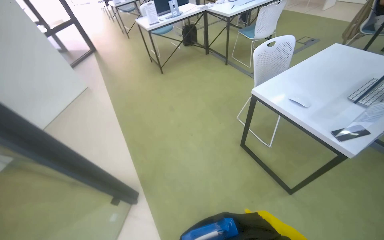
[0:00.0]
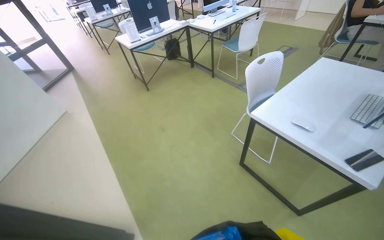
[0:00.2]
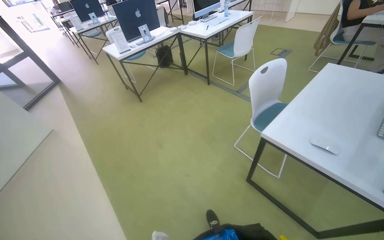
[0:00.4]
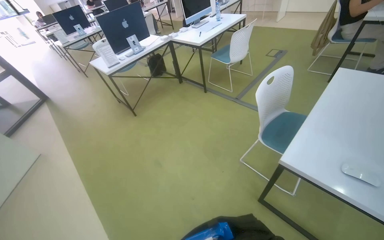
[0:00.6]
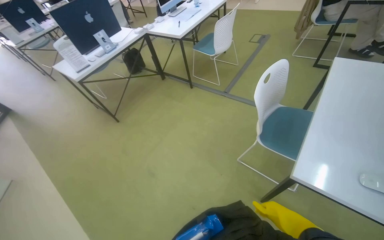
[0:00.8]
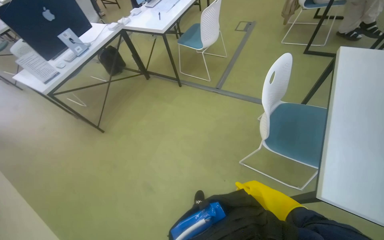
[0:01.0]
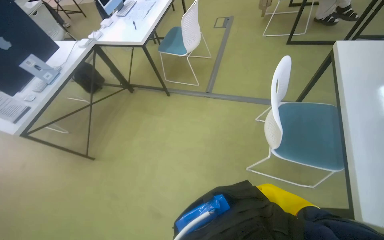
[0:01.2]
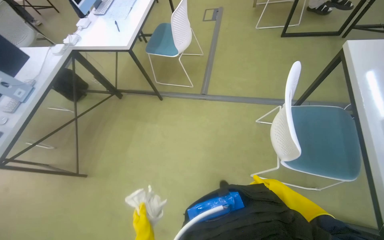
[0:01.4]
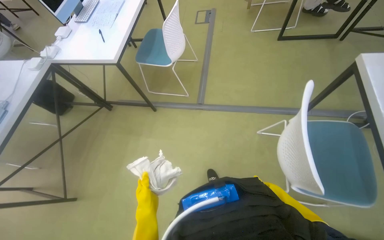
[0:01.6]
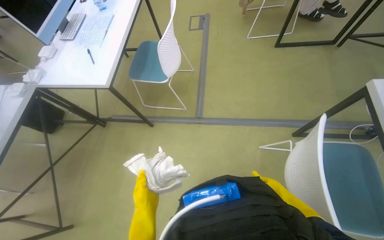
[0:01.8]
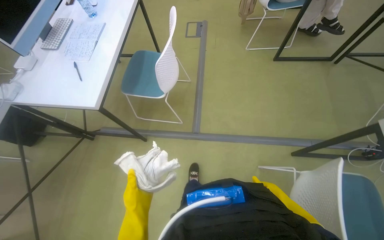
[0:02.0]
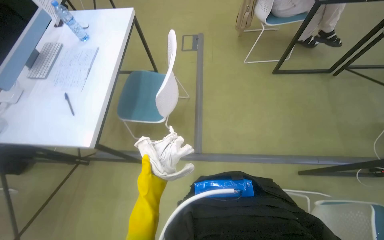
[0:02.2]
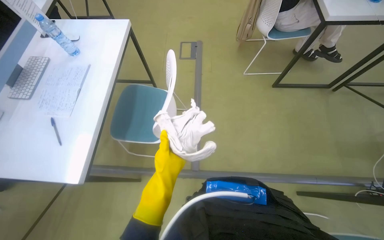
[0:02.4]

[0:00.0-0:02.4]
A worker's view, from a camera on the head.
Job: wiping surfaces.
The whole recording: Cleaning various surfaces. The worker washes the cloth in a bucket, then wipes the window frames and glass with the white cloth.
0:00.0 to 0:01.2: The wearer moves some 1 m. The wearer looks roughly 40 degrees further to the right.
0:01.2 to 0:02.4: The camera travels approximately 1 m.

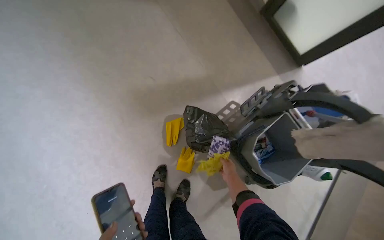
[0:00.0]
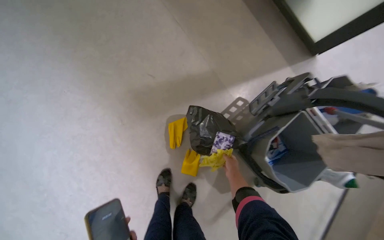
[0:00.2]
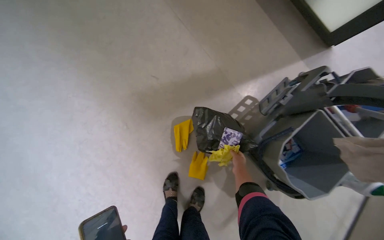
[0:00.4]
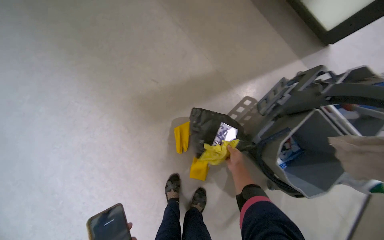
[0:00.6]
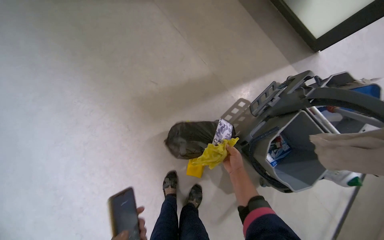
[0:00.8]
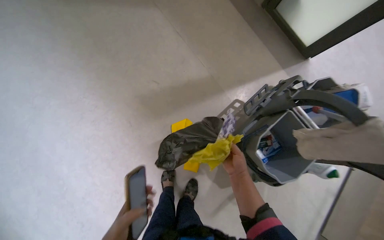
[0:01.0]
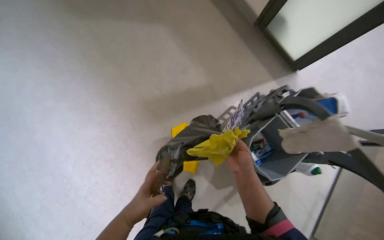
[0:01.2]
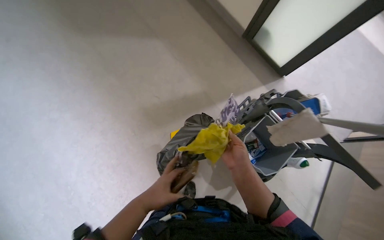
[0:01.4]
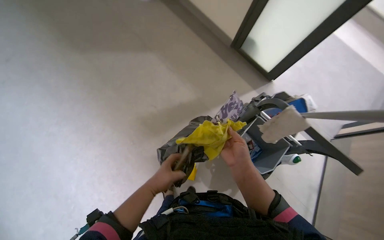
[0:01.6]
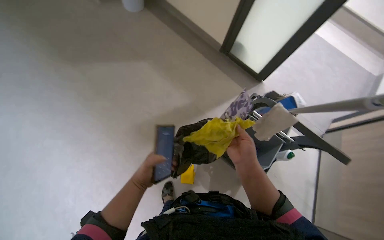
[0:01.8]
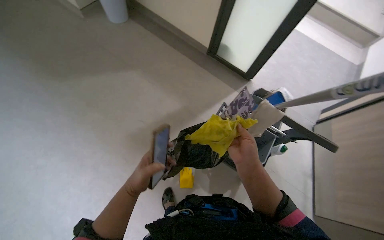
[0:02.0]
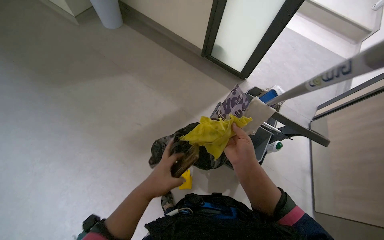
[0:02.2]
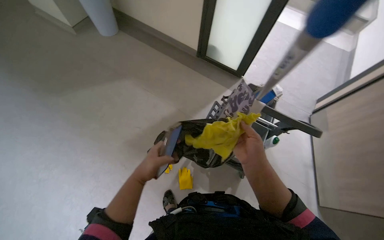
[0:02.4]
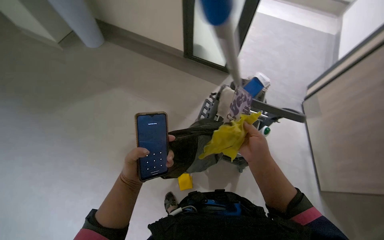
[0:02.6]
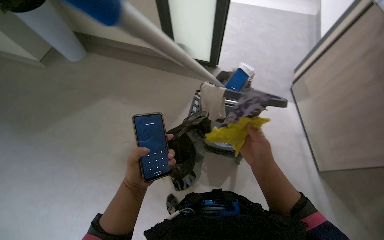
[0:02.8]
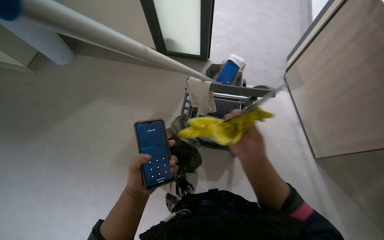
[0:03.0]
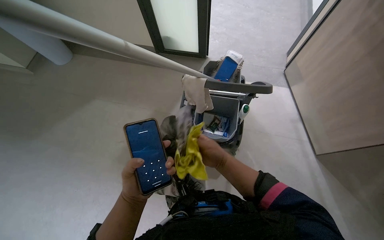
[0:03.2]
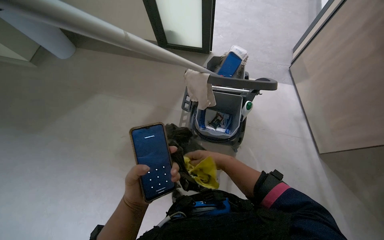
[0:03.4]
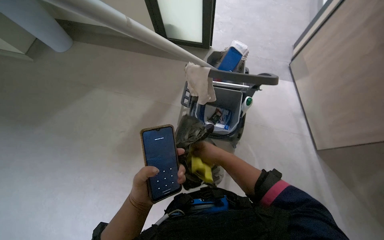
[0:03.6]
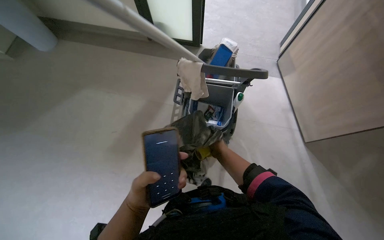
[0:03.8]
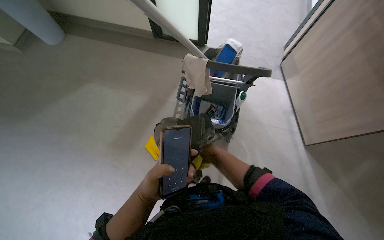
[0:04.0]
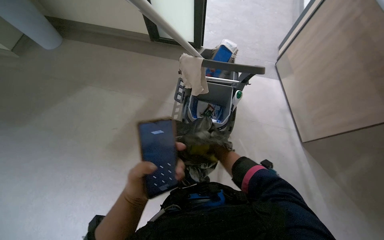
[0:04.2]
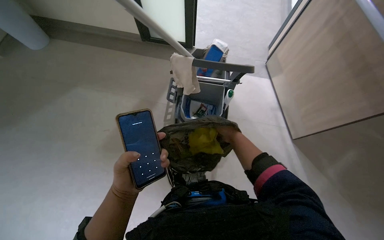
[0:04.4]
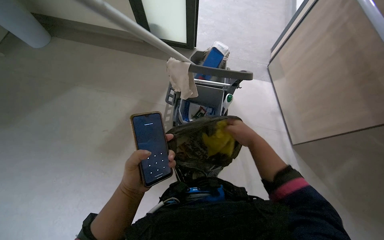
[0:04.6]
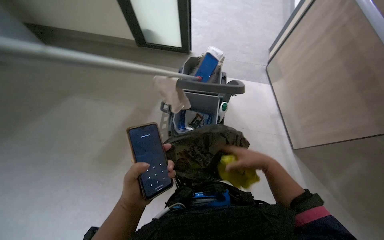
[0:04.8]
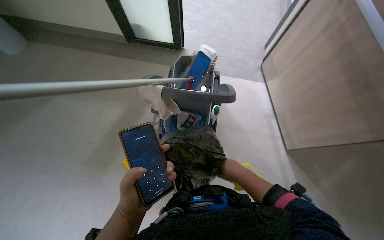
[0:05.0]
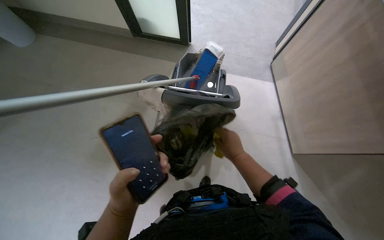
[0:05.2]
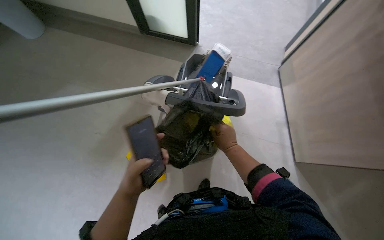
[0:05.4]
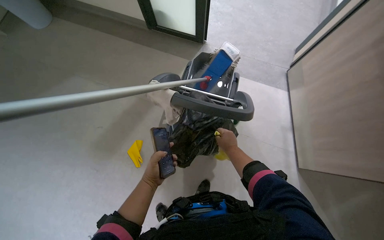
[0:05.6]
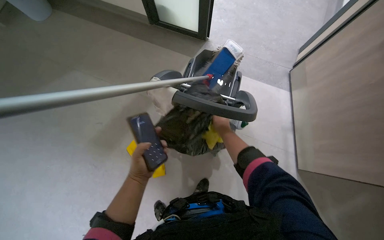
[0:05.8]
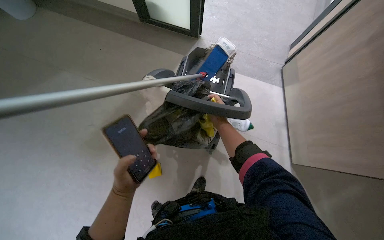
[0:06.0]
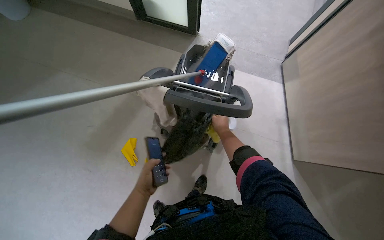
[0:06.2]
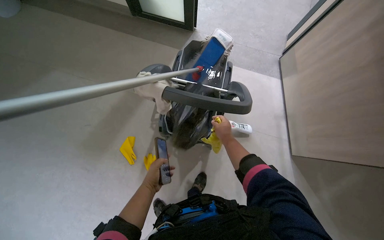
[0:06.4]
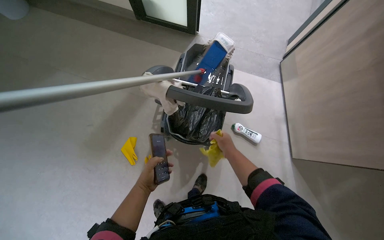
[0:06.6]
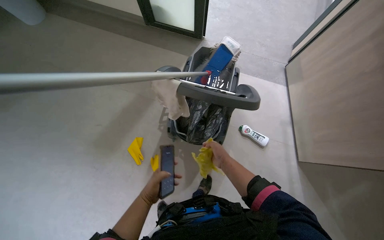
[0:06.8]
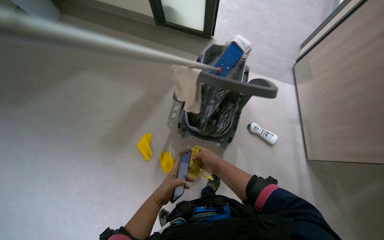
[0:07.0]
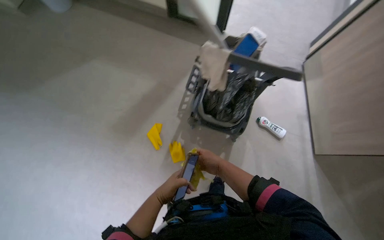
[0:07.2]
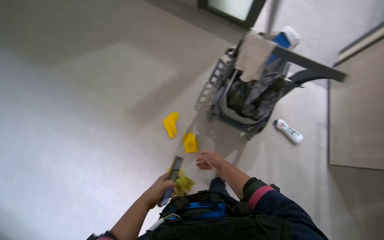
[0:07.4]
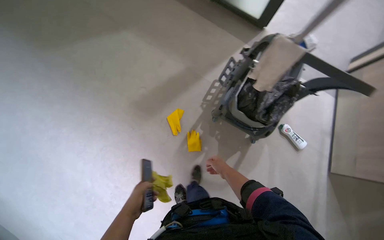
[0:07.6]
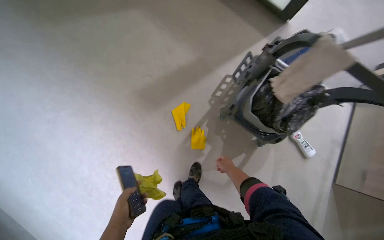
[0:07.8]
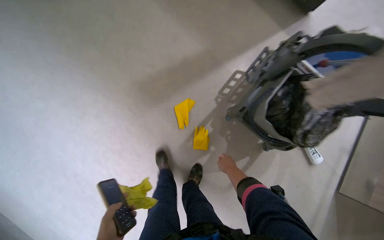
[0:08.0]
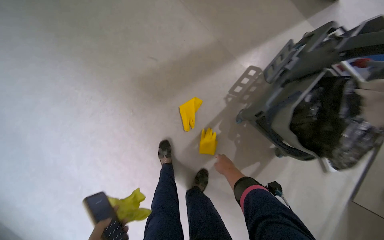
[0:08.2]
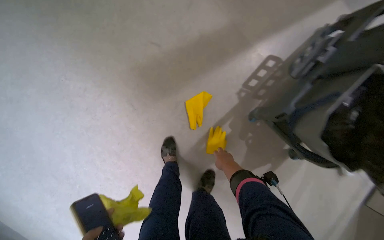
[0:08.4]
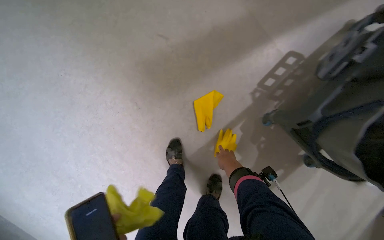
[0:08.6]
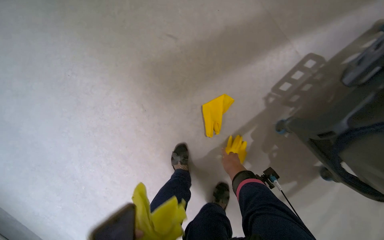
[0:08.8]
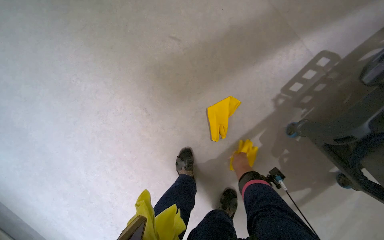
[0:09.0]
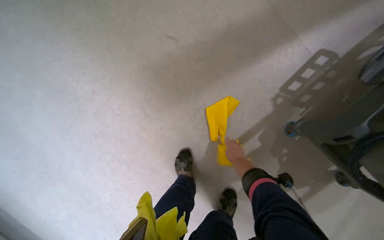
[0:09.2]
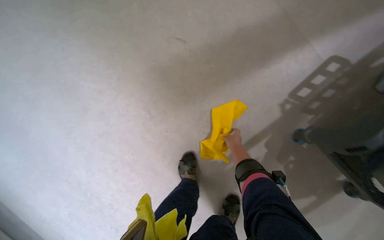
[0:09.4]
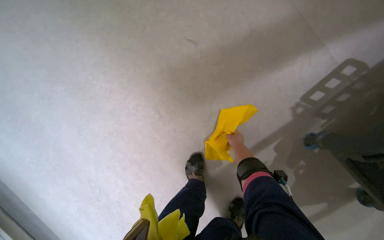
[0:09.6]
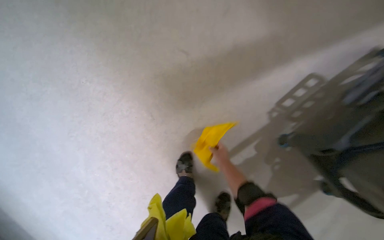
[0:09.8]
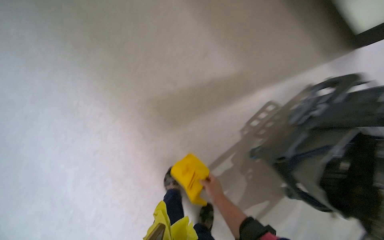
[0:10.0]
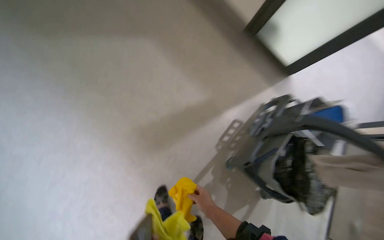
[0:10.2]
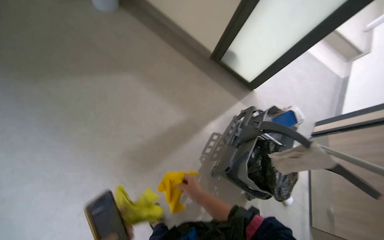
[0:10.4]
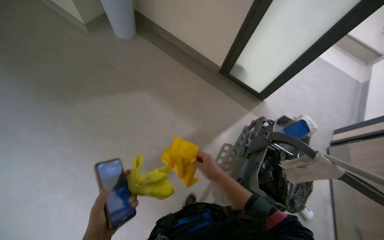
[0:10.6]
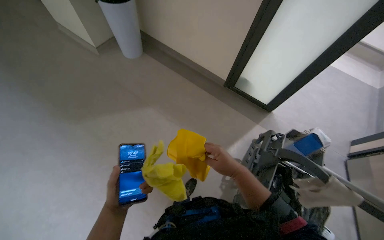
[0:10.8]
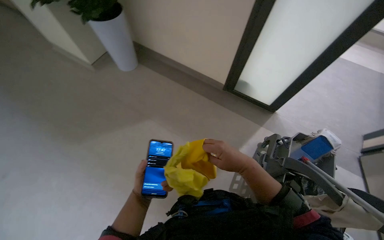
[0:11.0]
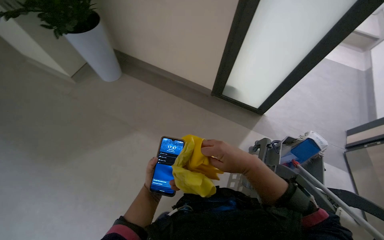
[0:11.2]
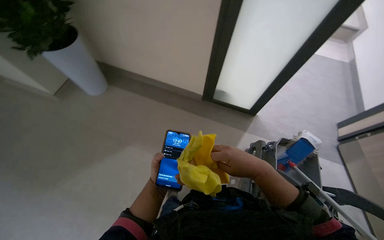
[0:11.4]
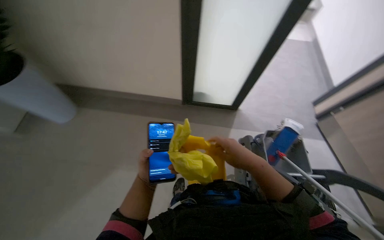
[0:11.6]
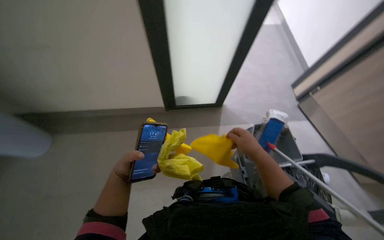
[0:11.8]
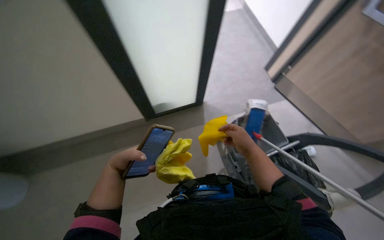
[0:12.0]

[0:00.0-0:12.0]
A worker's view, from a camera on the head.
Job: preparing cleaning supplies.
The whole recording: Preparing cleaning supplies. The worker puts on gloves, prepares the mop, and pours cleaning solution into the bucket.
0:00.0 to 0:01.6: The right hand heads nearer to the camera, covering about 40 cm.
0:01.6 to 0:03.0: The scene turns approximately 35 degrees counterclockwise in the picture. The left hand heads nearer to the camera, covering about 15 cm.
0:03.0 to 0:04.4: The right hand goes nearer and farther, roughly 25 cm each way, reversing 3 times.
0:04.4 to 0:06.0: The right hand heads farther from the camera, covering about 25 cm, while the left hand reaches about 25 cm farther from the camera, then returns.
0:06.0 to 0:07.6: The camera travels roughly 40 cm.
0:07.6 to 0:09.0: The camera is carried some 70 cm. The view tilts some 20 degrees downward.
0:09.0 to 0:10.4: The camera is carried about 60 cm. The wearer looks roughly 25 degrees further to the right. The view tilts some 25 degrees upward.
0:10.4 to 0:12.0: The wearer moves approximately 60 cm. The wearer's head swings about 50 degrees to the right.

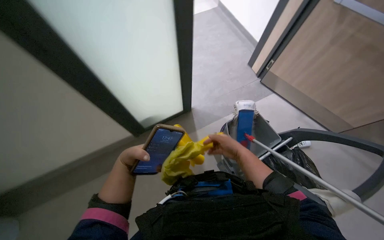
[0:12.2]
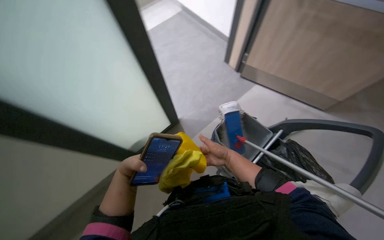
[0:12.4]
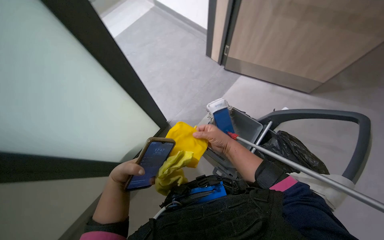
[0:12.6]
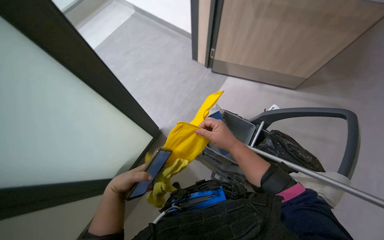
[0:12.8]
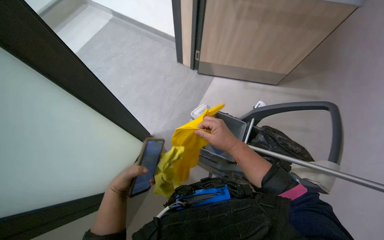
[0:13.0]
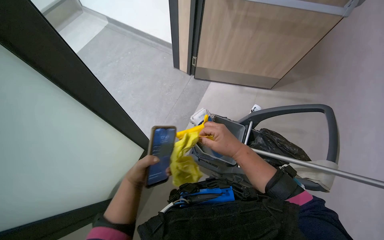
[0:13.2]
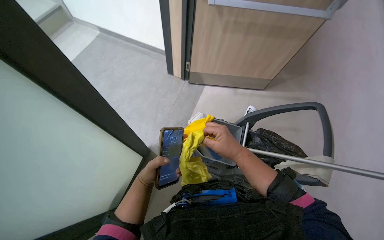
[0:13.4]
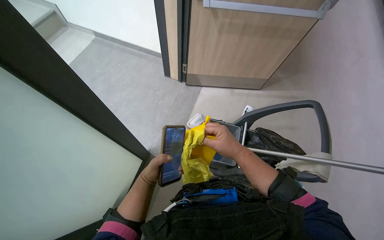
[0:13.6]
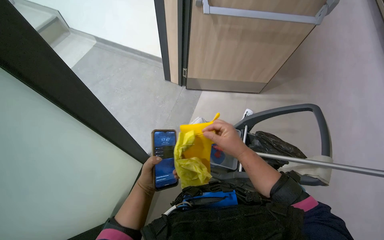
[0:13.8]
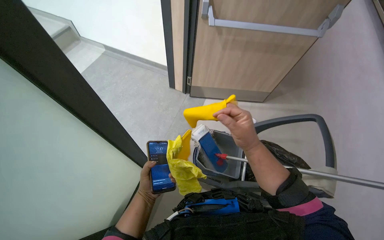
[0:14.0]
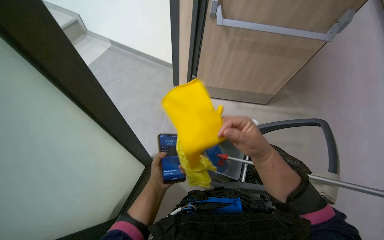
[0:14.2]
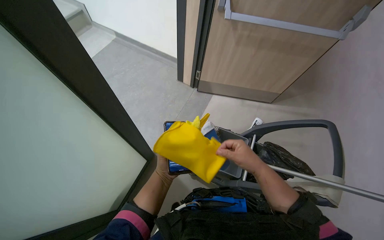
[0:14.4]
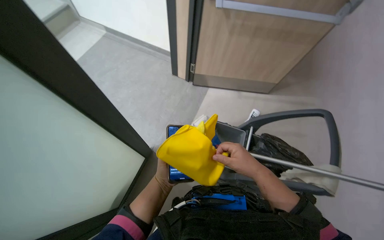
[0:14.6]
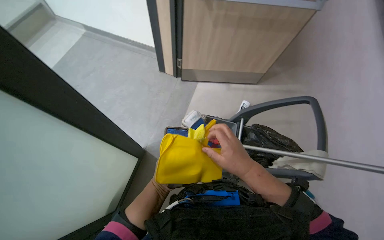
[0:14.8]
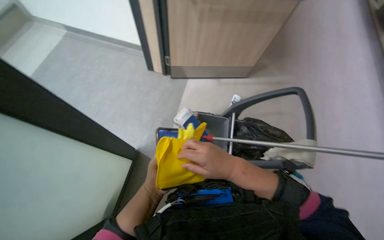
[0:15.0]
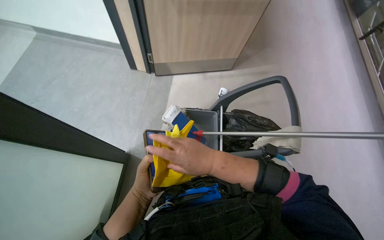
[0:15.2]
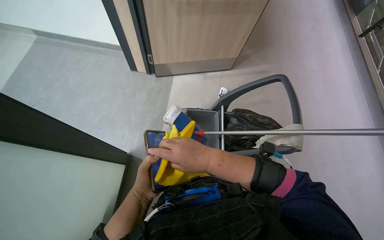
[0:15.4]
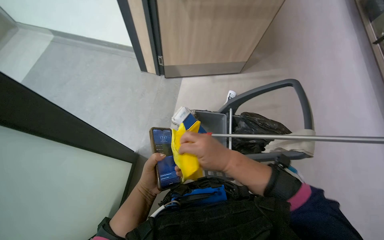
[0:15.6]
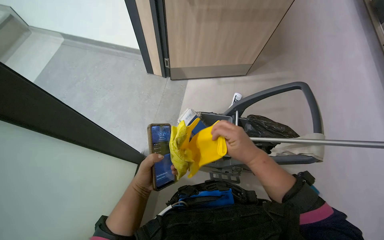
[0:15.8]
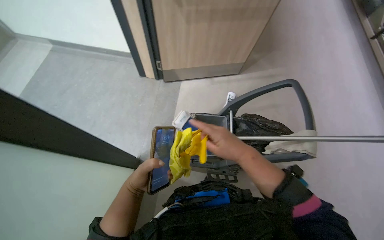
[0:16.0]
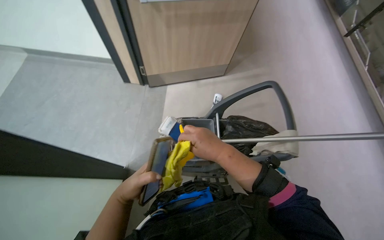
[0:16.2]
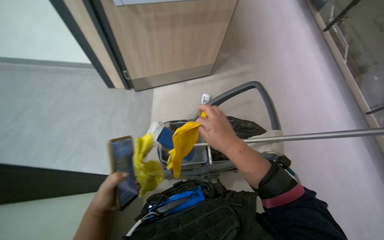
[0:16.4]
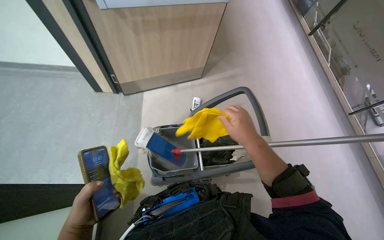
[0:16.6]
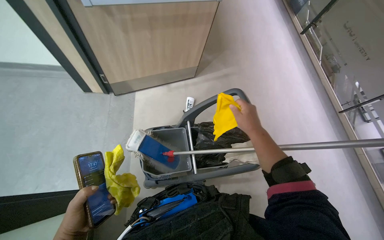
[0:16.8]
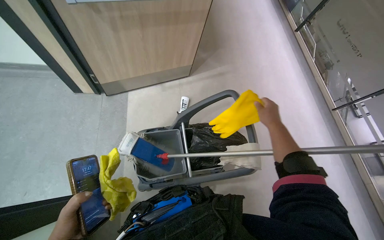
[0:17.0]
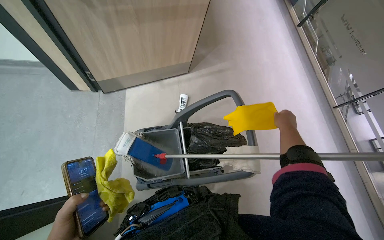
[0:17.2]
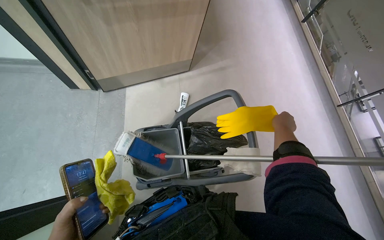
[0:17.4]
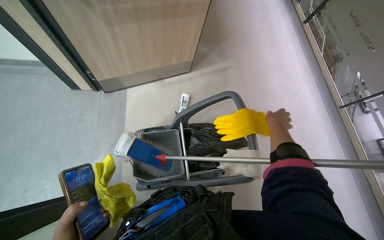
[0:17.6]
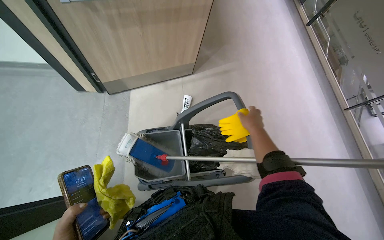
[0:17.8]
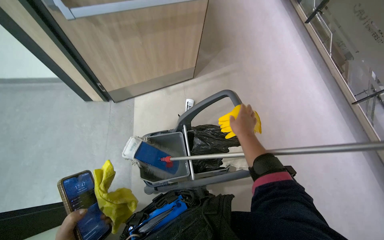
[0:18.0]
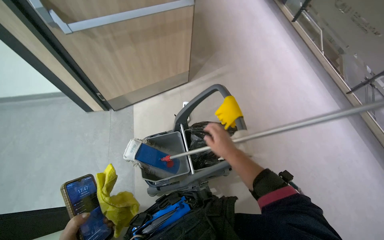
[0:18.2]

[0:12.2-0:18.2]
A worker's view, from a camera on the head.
Job: preparing cleaning supplies.
The whole recording: Preparing cleaning supplies. The worker puts on gloves, prepares the mop, and pours cleaning solution into the bucket.
0:12.2 to 0:13.8: The head rotates some 40 degrees to the right.
0:13.8 to 0:15.2: The hands work in one place, with small movements.
0:15.2 to 0:16.6: The right hand travels to the right by about 25 cm.
0:16.6 to 0:18.2: The right hand reaches roughly 25 cm to the right, then returns.
